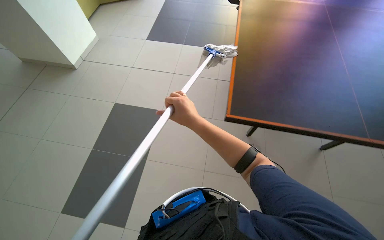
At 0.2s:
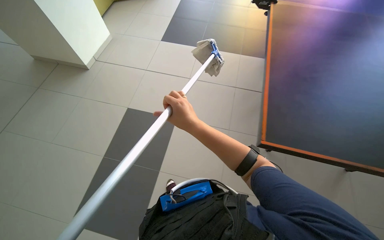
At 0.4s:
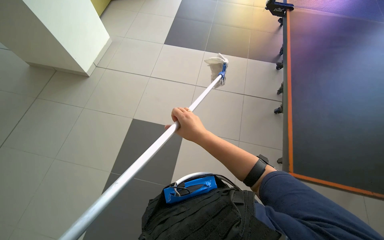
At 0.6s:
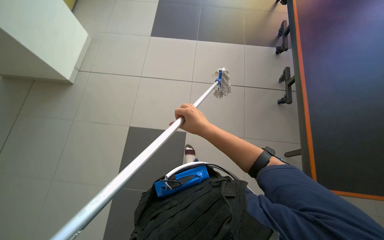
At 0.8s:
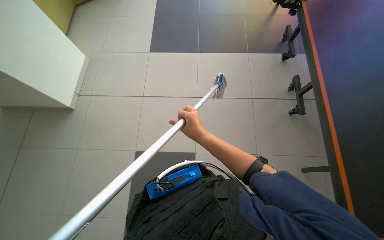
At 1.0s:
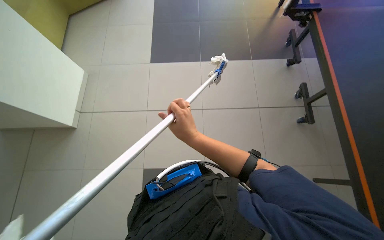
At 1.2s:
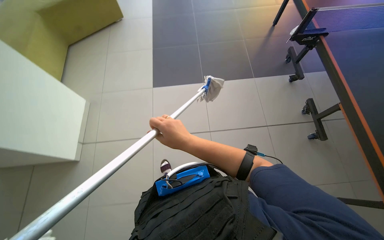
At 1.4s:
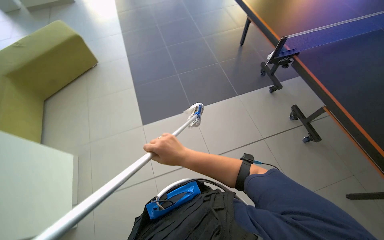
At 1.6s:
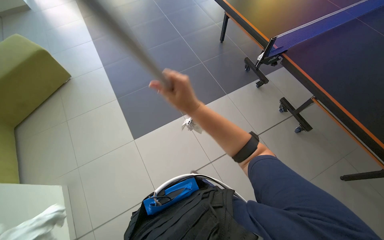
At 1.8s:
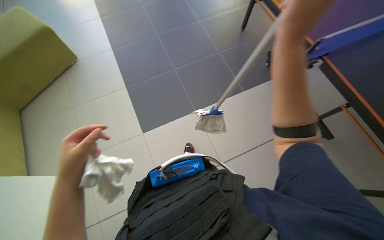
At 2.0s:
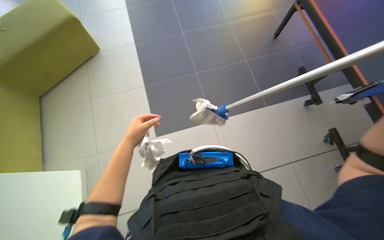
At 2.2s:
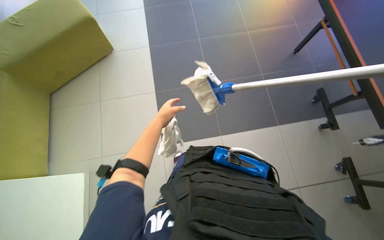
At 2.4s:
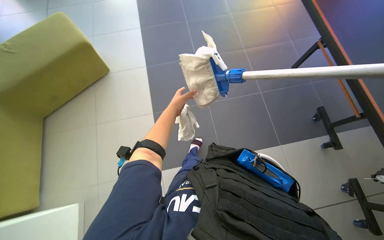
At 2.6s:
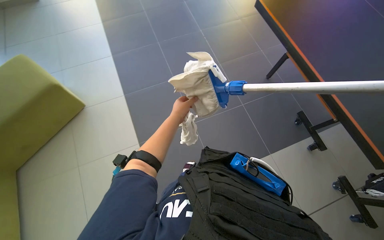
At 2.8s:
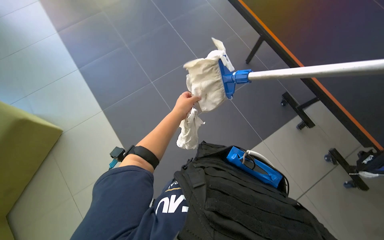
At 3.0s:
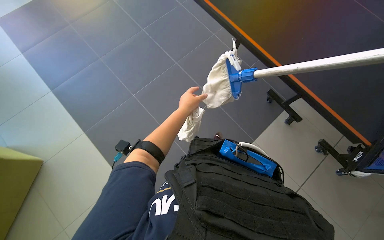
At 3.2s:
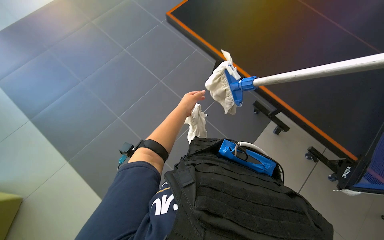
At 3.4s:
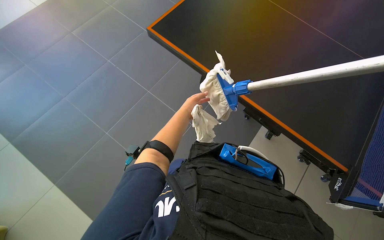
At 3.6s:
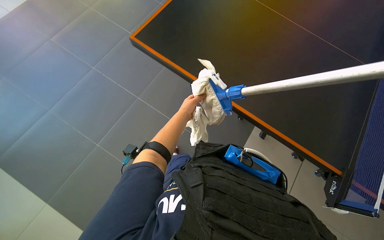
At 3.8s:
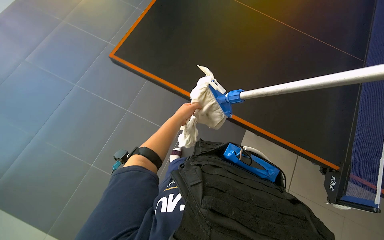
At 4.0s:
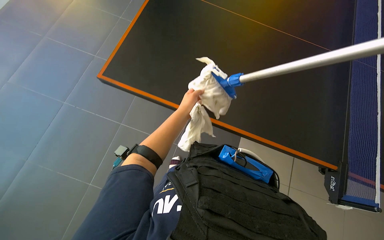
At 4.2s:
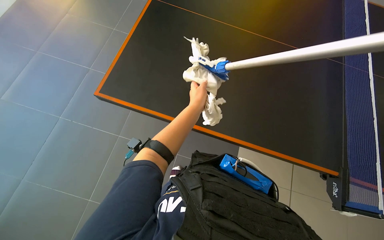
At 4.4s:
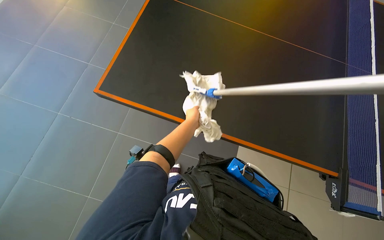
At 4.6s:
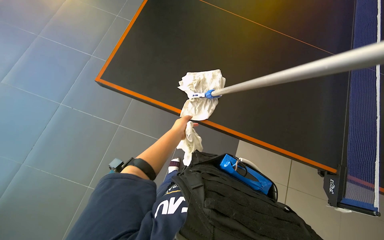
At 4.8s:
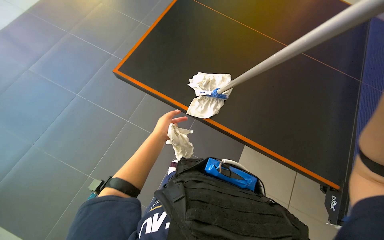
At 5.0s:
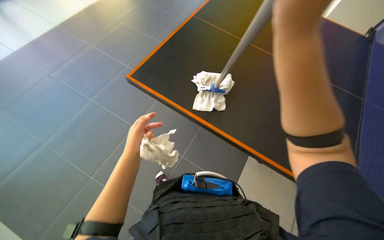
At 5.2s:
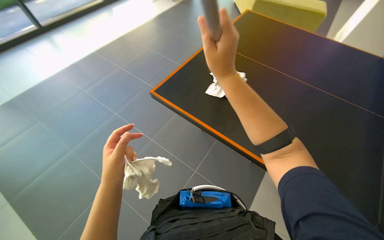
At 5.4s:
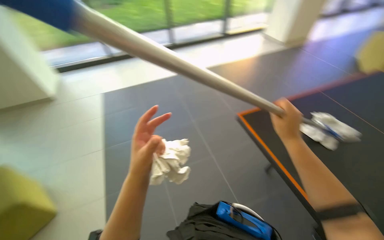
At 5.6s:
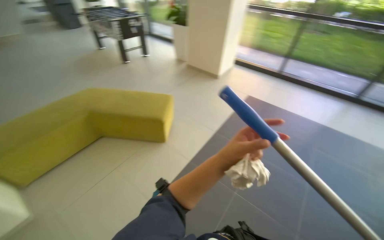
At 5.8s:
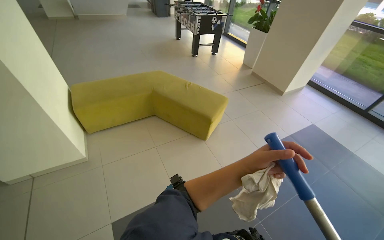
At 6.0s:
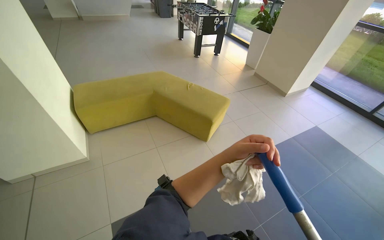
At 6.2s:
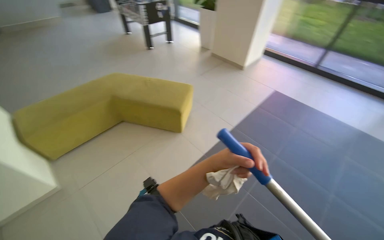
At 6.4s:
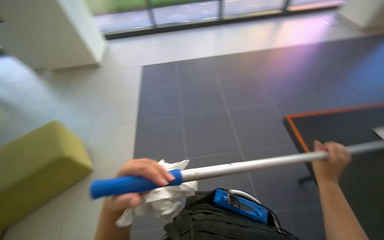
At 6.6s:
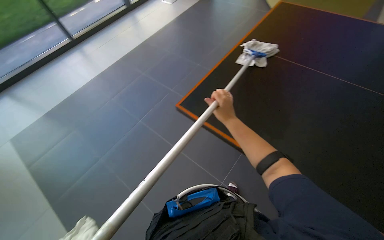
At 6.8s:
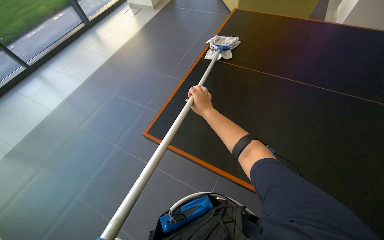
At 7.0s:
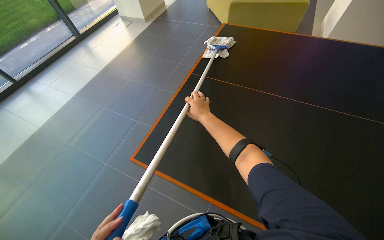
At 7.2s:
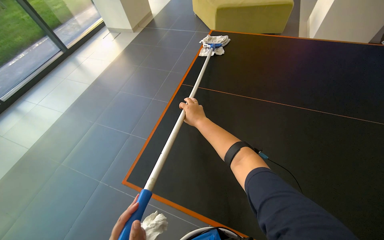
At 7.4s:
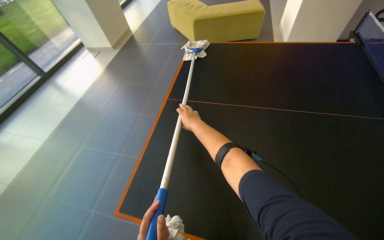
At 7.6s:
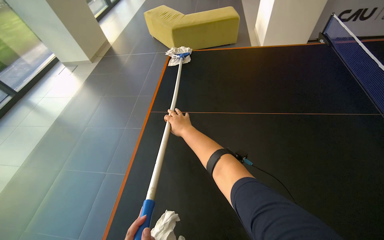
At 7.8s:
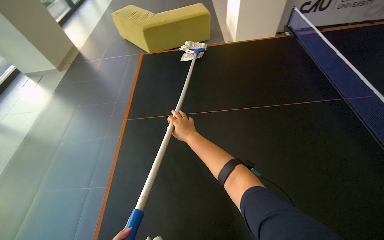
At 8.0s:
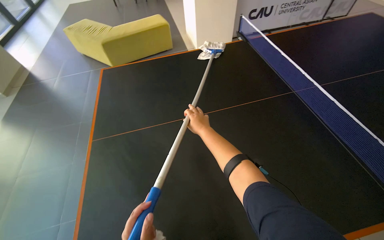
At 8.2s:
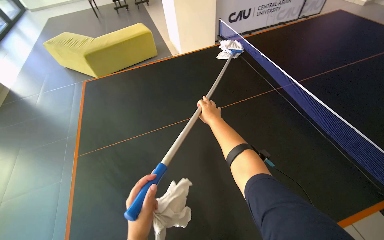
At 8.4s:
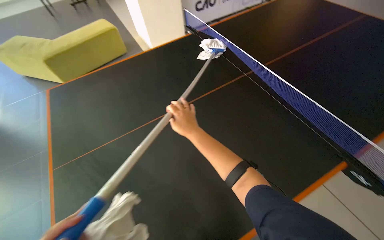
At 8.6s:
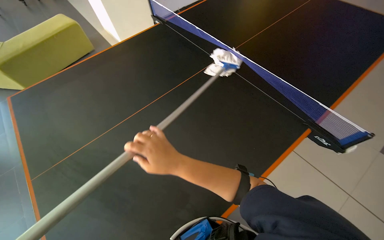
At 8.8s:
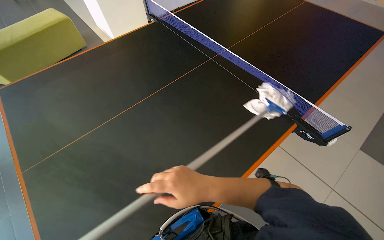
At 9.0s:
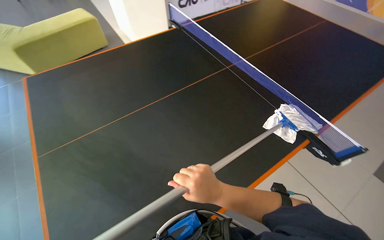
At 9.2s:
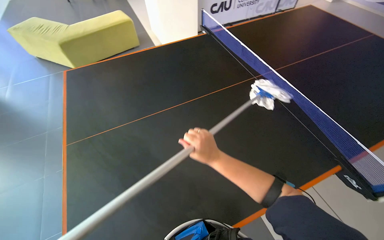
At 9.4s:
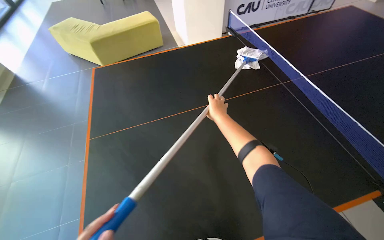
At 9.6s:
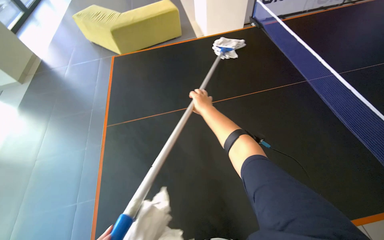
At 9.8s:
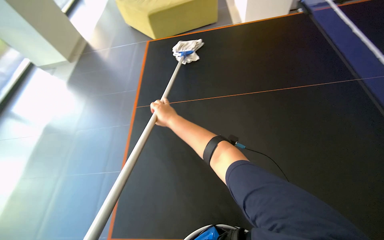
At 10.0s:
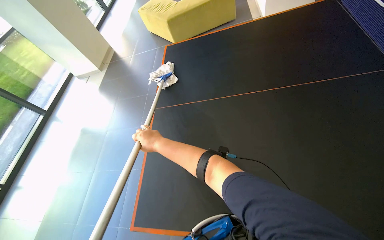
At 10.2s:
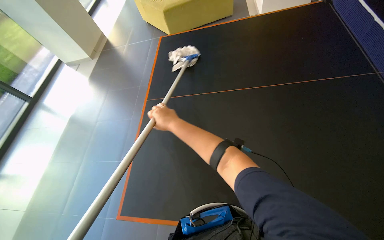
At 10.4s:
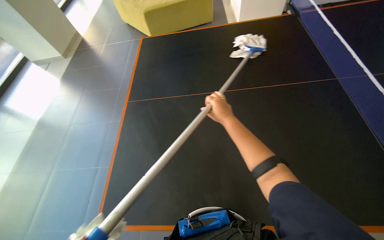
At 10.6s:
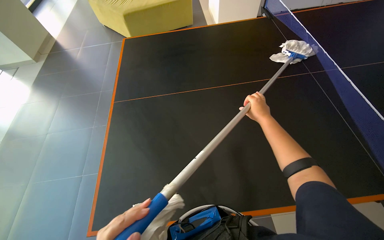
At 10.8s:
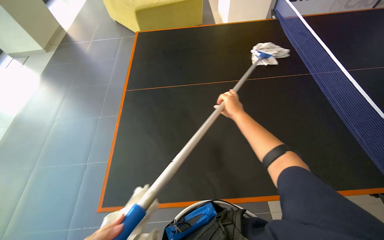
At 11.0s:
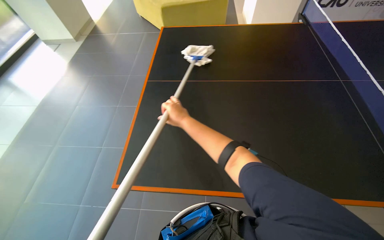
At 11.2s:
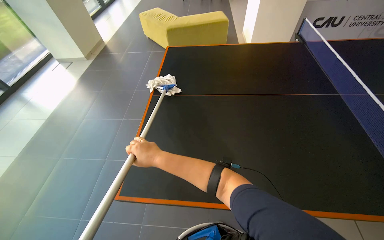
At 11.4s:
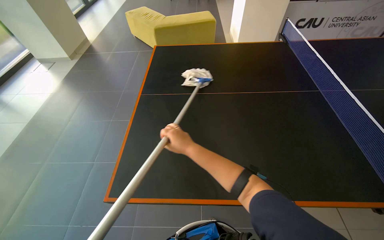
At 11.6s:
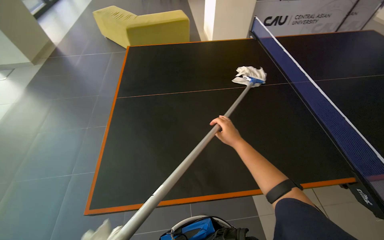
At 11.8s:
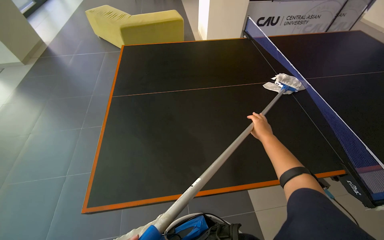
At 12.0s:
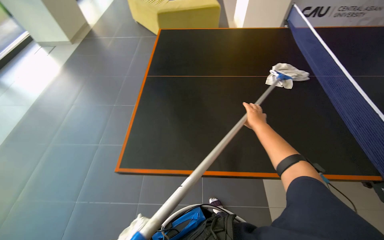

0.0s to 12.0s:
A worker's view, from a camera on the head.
Job: wiping surfaces.
The whole recording: Cleaning ping-pong table. The worker cleans the ping-pong table using a long-handled tool with a cloth.
0.0s to 1.6s: The camera travels about 1 m. The wearer's head swings some 25 degrees to the right.
4.4s to 6.0s: The camera is carried approximately 90 cm. The head turns to the left by about 55 degrees.
6.0s to 7.6s: The camera travels approximately 40 cm. The head rotates some 130 degrees to the right.
7.6s to 9.0s: The wearer looks roughly 40 degrees further to the right.
9.0s to 10.4s: The wearer looks roughly 35 degrees further to the left.

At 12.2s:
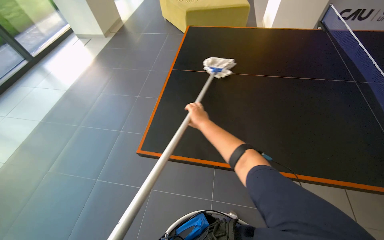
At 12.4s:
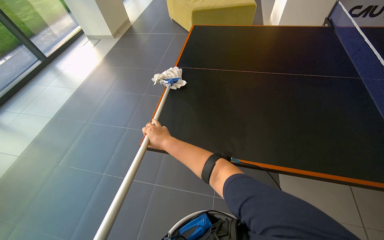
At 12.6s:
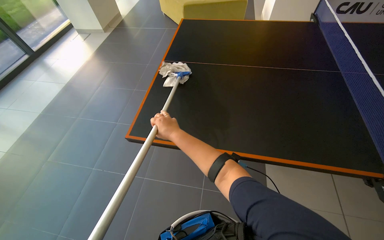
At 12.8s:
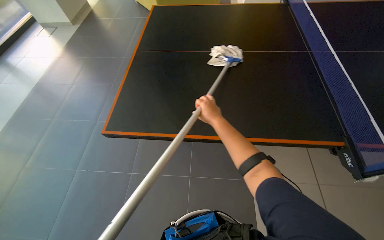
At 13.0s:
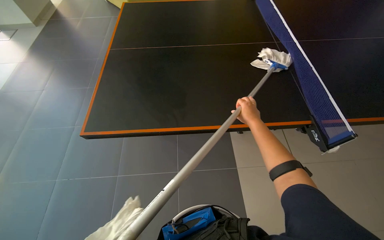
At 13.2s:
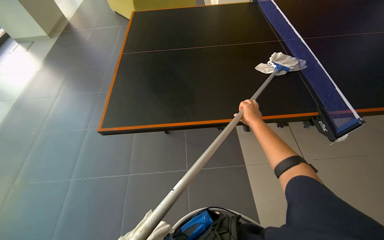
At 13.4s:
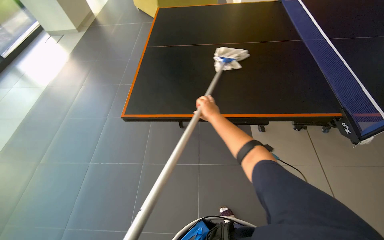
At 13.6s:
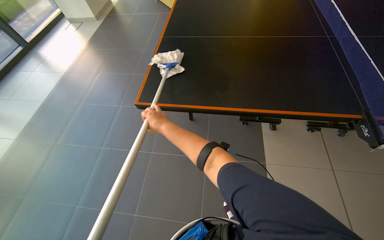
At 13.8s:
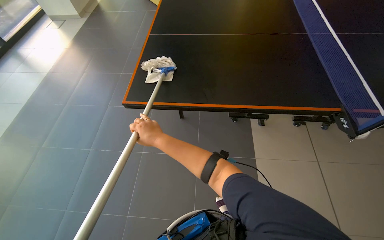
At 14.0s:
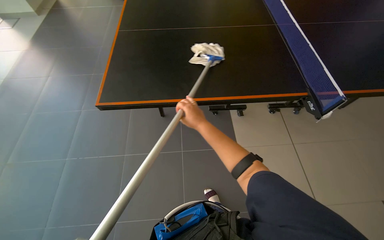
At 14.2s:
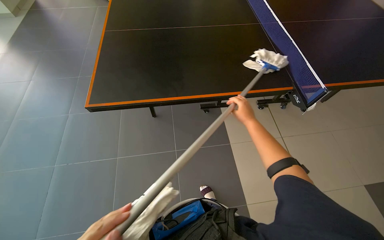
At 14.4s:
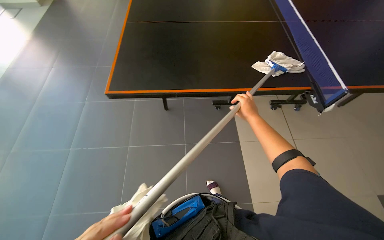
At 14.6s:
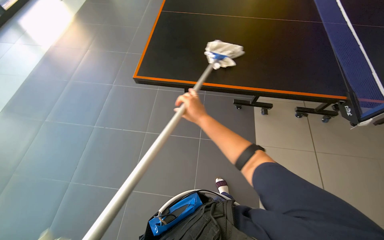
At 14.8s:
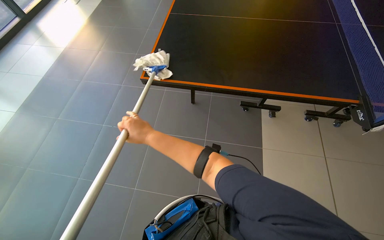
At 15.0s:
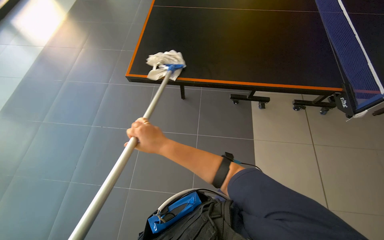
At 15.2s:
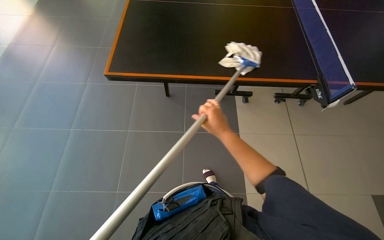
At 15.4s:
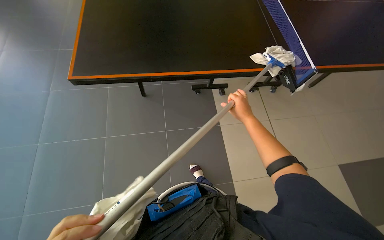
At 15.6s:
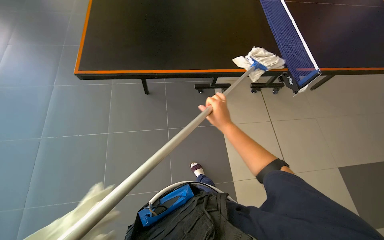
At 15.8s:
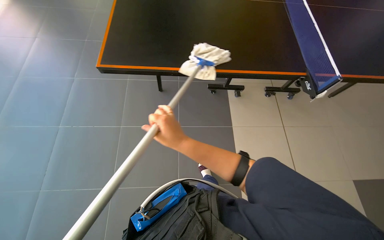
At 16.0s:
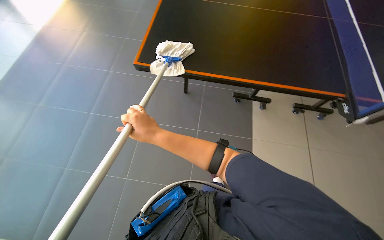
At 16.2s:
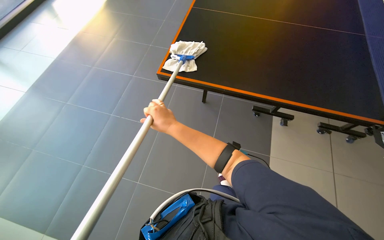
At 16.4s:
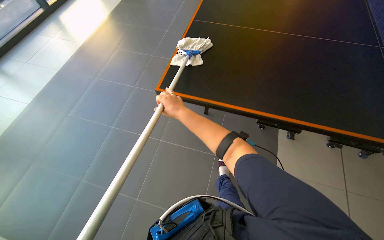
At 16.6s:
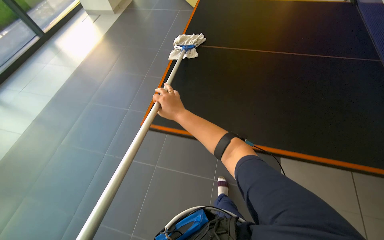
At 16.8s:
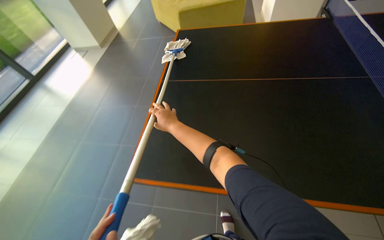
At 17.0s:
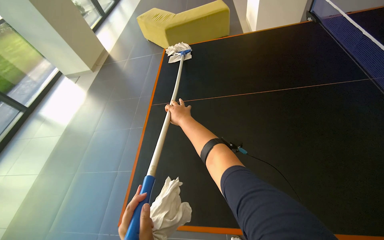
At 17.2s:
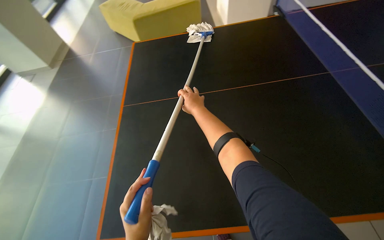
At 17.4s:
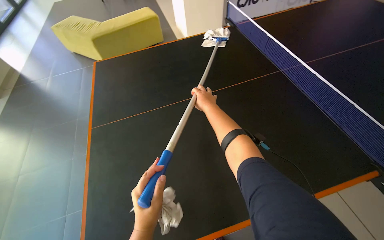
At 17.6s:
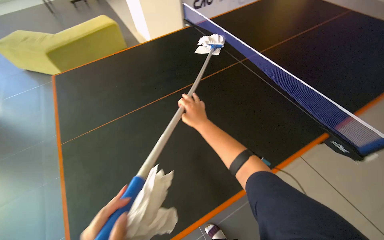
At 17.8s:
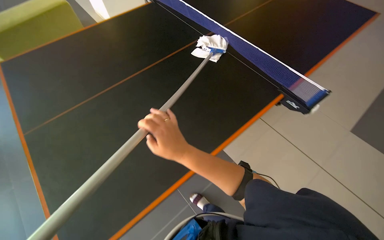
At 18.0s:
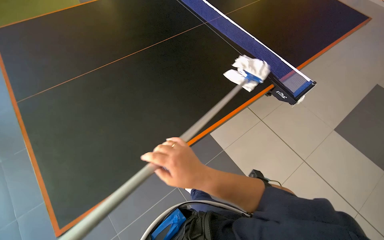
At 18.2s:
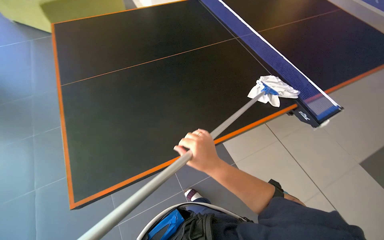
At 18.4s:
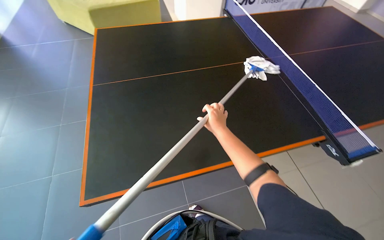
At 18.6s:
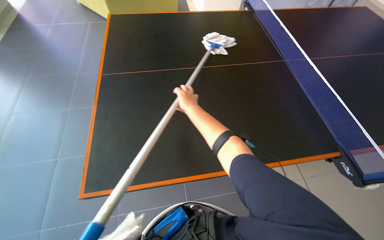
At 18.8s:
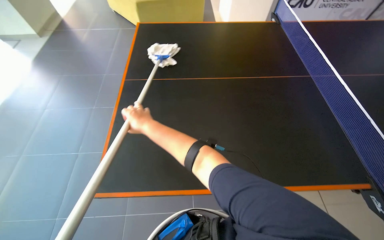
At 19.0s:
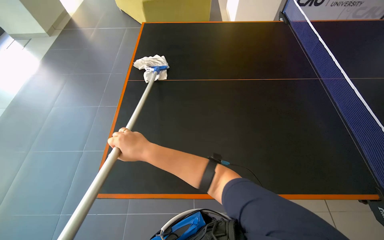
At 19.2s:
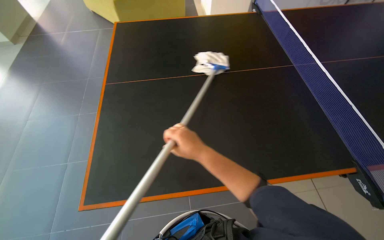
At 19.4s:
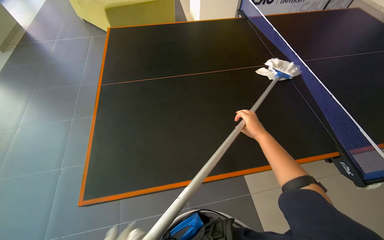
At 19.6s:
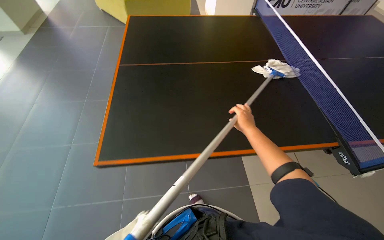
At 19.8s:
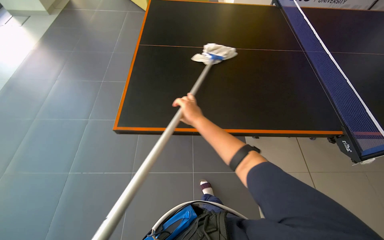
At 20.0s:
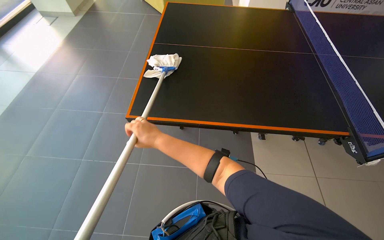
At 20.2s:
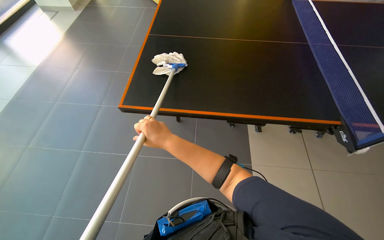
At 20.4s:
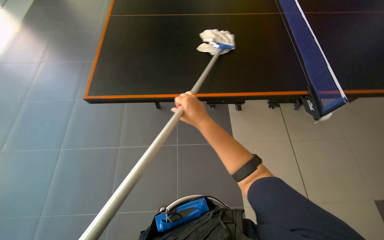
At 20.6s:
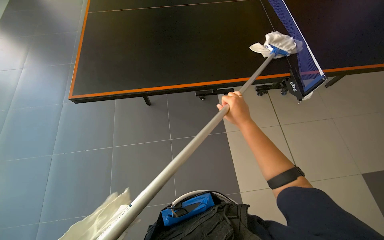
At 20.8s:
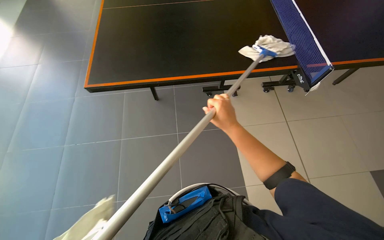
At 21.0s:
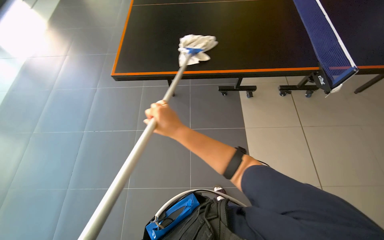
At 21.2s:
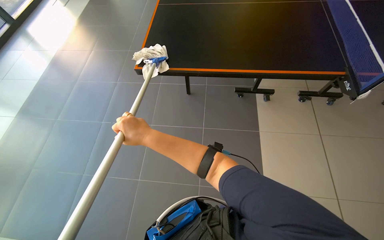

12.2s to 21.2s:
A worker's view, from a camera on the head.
Job: wiping surfaces.
The whole recording: Cleaning ping-pong table. The worker cleans the ping-pong table using a long-handled tool with a cloth.
12.2s to 13.8s: The right hand goes left and right, about 30 cm each way, reversing 2 times.
13.8s to 15.2s: The right hand swings left and right, some 35 cm each way, with 2 reversals.
15.2s to 16.6s: The right hand travels to the left by approximately 25 cm.
16.6s to 18.2s: The head travels about 50 cm. The head turns to the right by approximately 50 degrees. The view tips upward by some 15 degrees.
18.2s to 19.8s: The wearer's head swings approximately 25 degrees to the left.
19.8s to 21.2s: The right hand goes left and right, some 25 cm each way, reversing 2 times.
